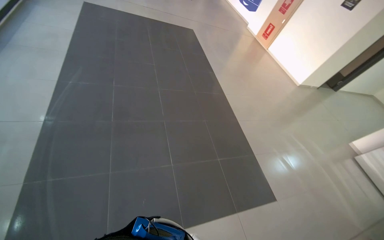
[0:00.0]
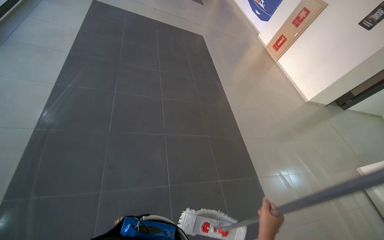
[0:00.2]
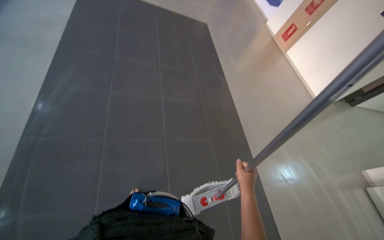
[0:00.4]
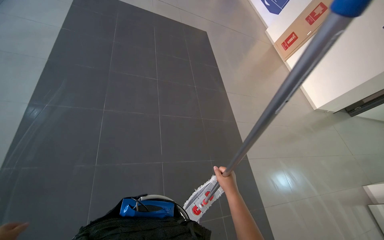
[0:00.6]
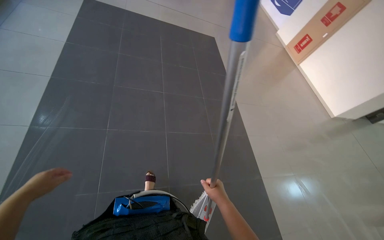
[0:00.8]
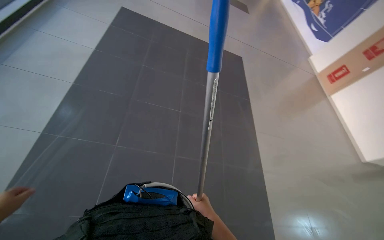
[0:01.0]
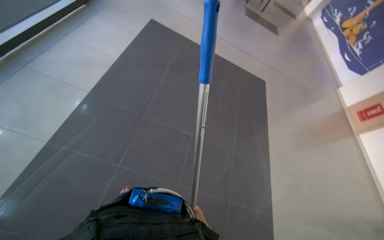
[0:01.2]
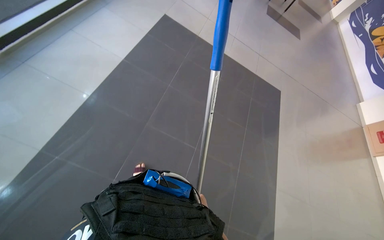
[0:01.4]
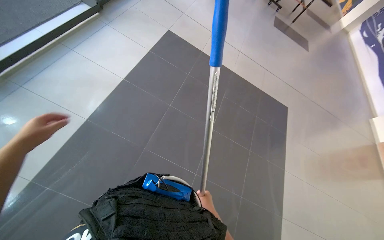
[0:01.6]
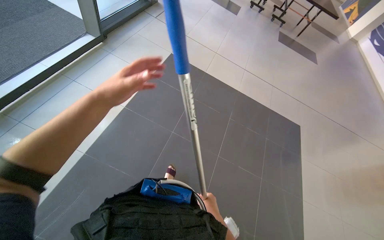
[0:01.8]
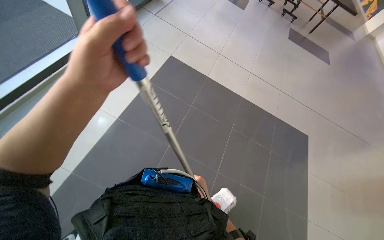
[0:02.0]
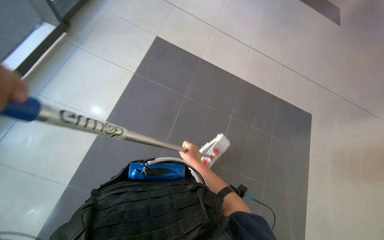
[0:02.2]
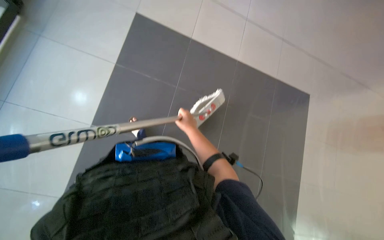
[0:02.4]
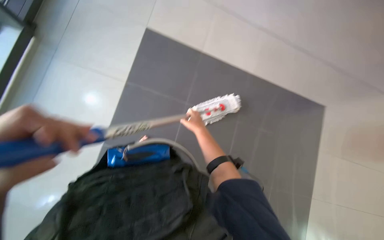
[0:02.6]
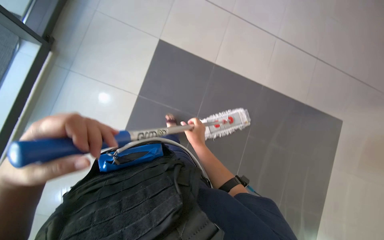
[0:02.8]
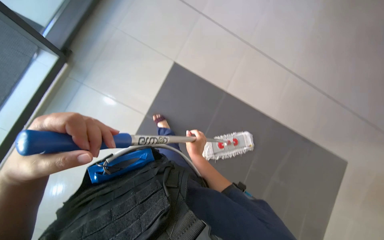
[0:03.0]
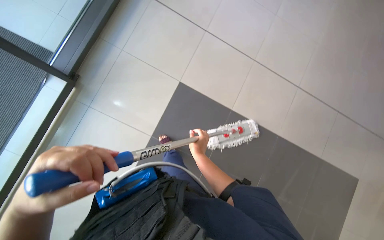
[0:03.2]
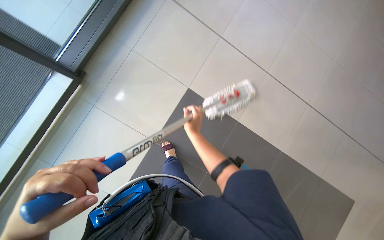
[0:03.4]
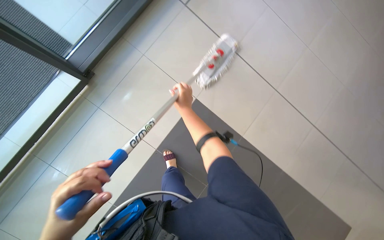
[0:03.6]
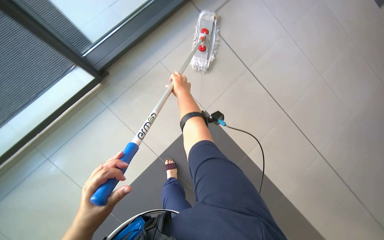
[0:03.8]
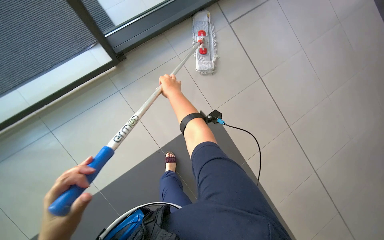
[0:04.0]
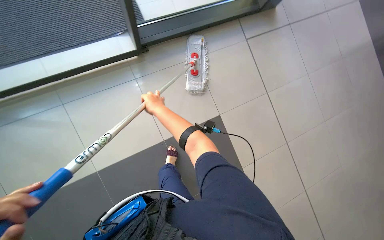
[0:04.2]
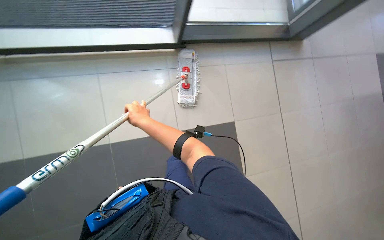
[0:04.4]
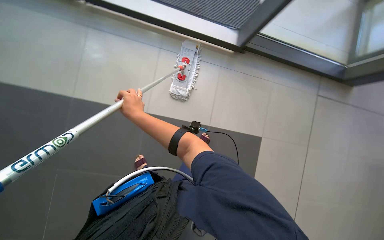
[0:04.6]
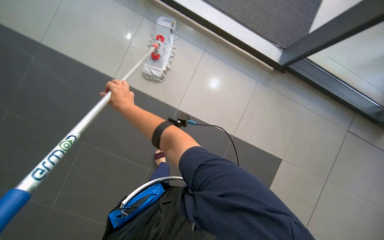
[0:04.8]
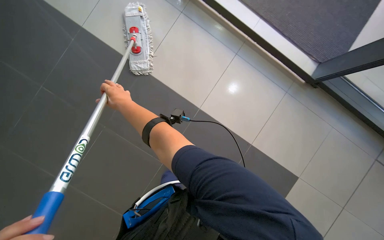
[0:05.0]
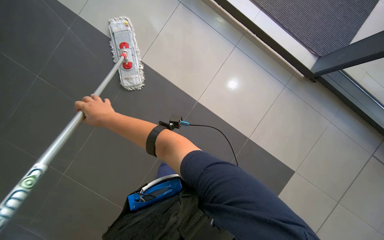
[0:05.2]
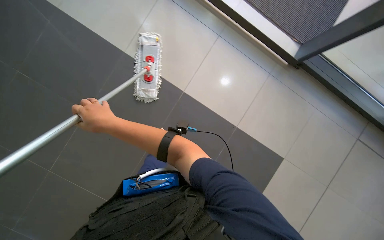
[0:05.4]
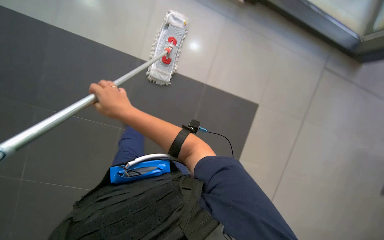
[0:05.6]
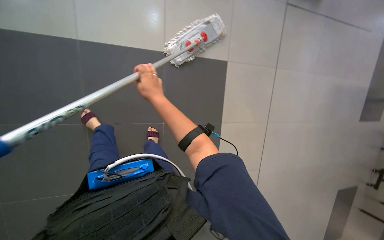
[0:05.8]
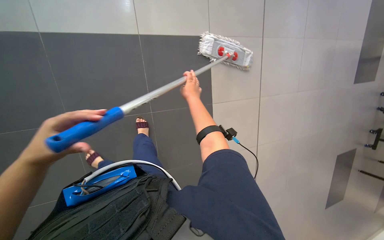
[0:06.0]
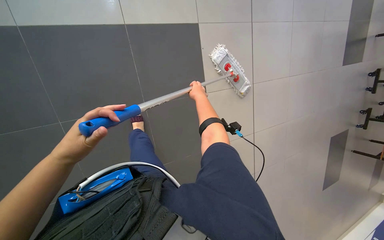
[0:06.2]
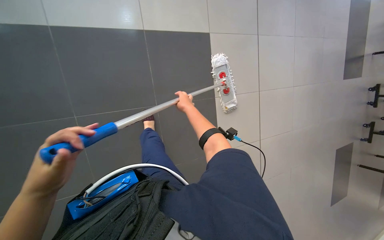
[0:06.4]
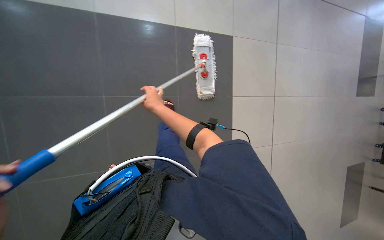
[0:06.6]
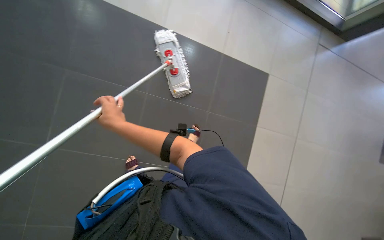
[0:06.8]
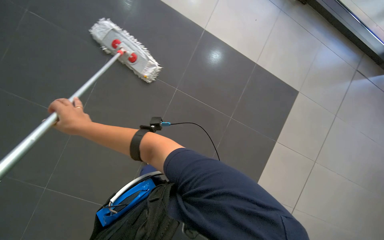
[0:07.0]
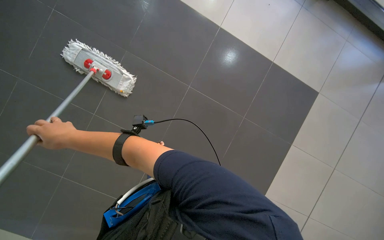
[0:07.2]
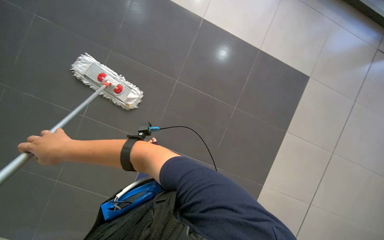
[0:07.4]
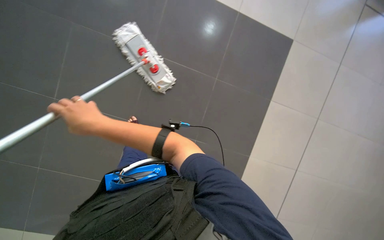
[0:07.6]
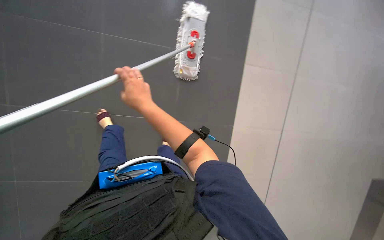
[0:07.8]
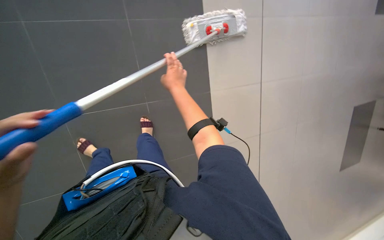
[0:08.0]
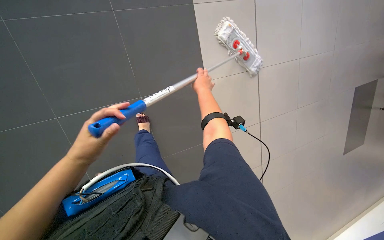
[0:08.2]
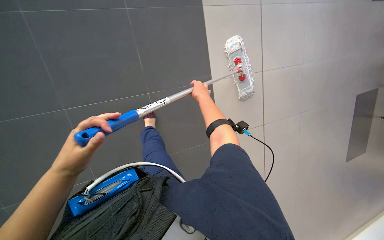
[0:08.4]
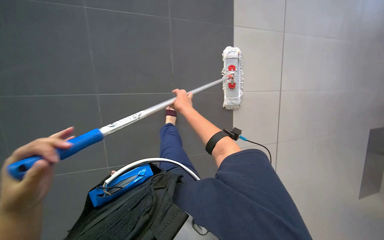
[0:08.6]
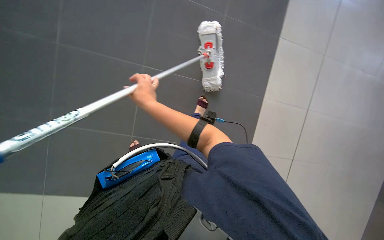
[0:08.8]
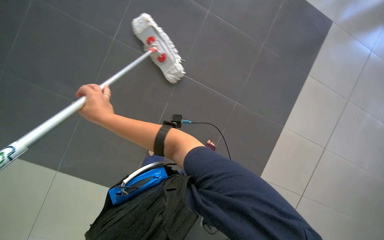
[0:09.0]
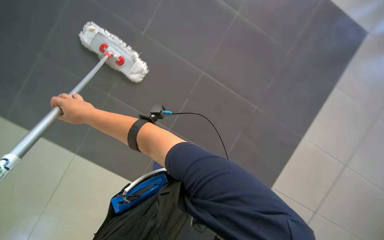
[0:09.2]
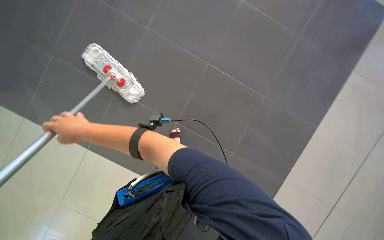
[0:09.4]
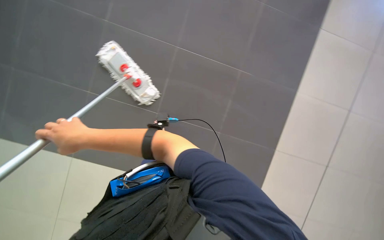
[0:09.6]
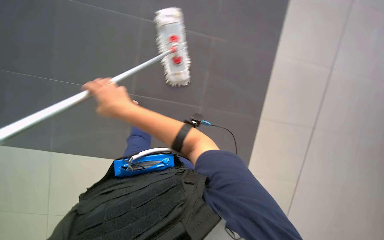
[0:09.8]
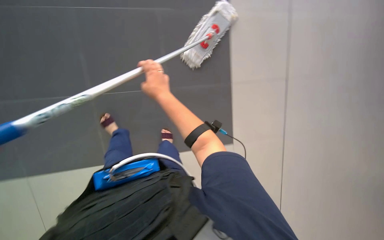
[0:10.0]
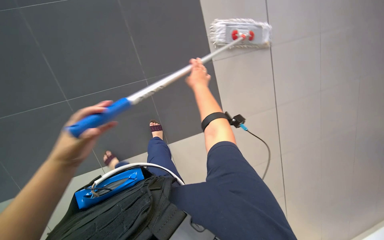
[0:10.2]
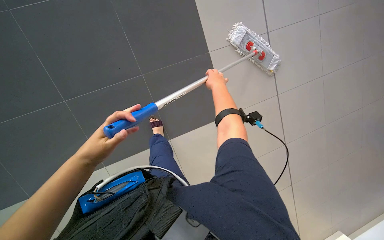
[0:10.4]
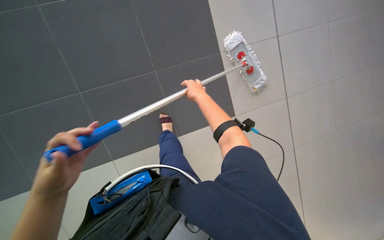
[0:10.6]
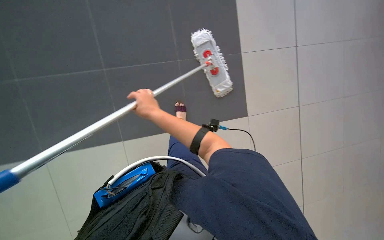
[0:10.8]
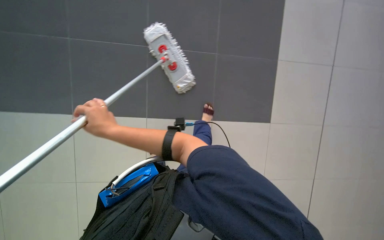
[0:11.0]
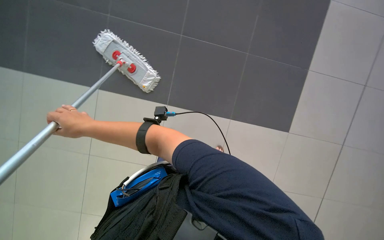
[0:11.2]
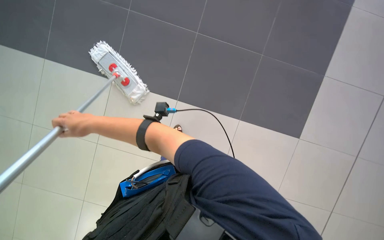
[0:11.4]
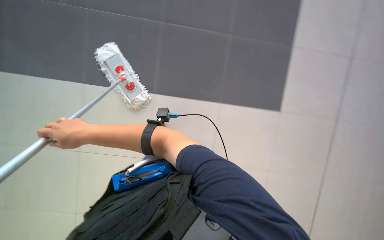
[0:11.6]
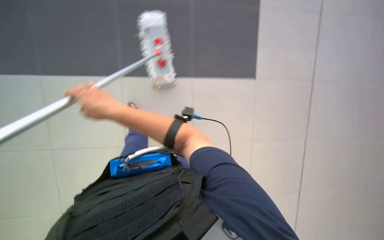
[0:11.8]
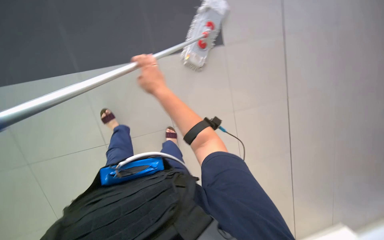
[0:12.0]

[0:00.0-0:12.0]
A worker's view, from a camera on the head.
Job: mopping floor.
The whole recording: Mopping the floor. The worker mops the floor with a mop, wrings it in the bucket, and changes the mop head.
0:00.0 to 0:01.6: The camera is carried some 1 m. The wearer's head swings some 40 degrees to the left.
0:01.6 to 0:03.0: The right hand heads up the picture, covering roughly 50 cm.
0:03.0 to 0:04.4: The right hand is displaced to the left, nearer to the camera and up the picture by about 35 cm.
0:04.4 to 0:06.0: The view tips downward by approximately 15 degrees. The right hand heads to the right, farther from the camera and up the picture, covering some 25 cm.
0:07.6 to 0:09.0: The right hand travels farther from the camera by some 15 cm, and travels to the right and back again, roughly 30 cm each way.
0:09.0 to 0:10.4: The right hand shifts roughly 35 cm to the right.

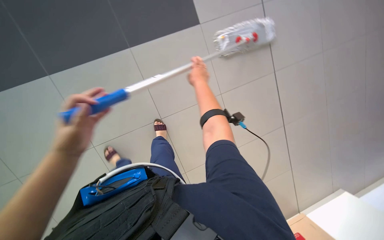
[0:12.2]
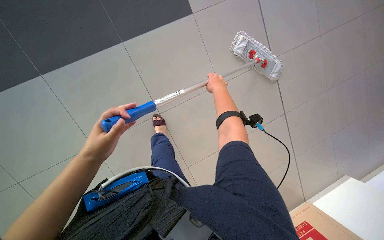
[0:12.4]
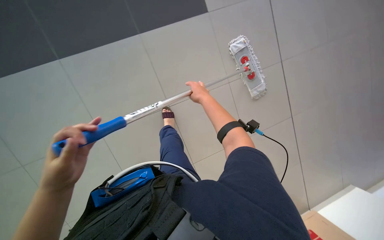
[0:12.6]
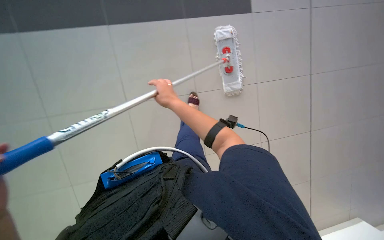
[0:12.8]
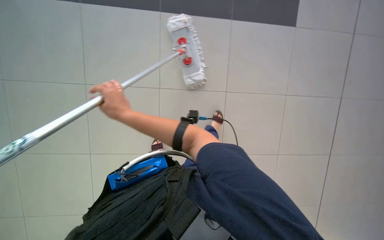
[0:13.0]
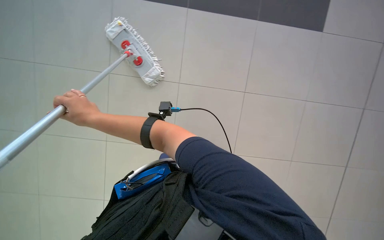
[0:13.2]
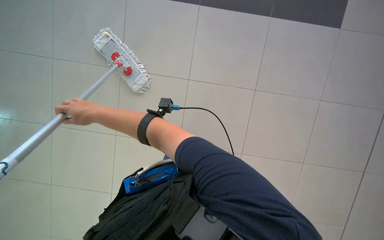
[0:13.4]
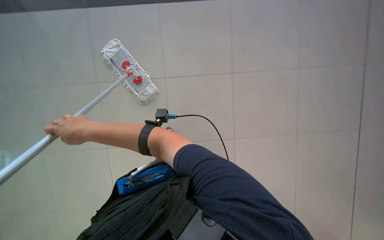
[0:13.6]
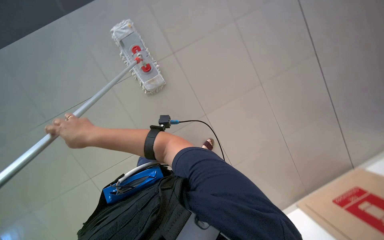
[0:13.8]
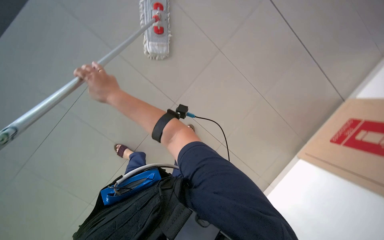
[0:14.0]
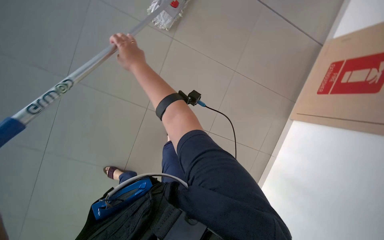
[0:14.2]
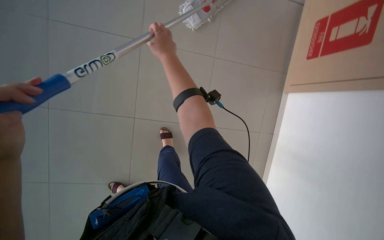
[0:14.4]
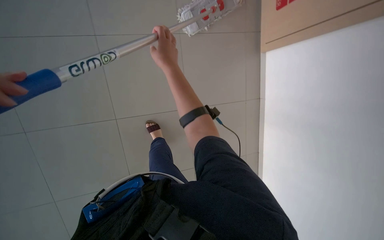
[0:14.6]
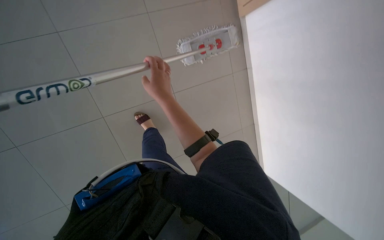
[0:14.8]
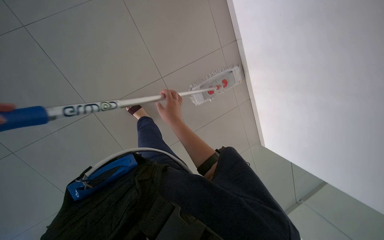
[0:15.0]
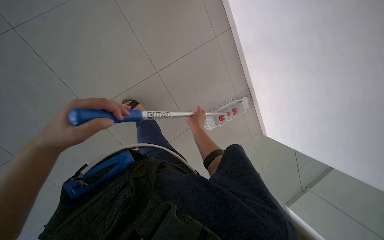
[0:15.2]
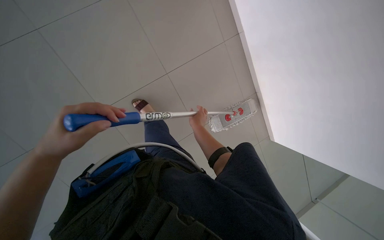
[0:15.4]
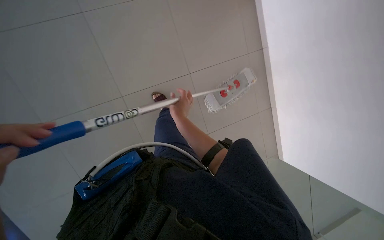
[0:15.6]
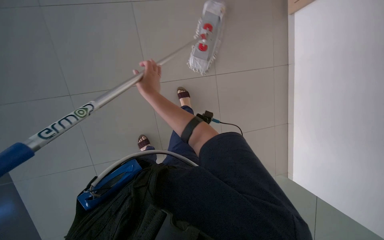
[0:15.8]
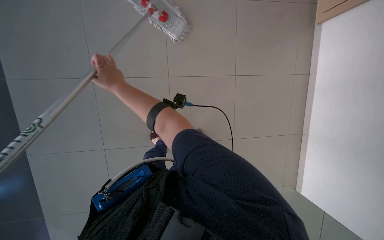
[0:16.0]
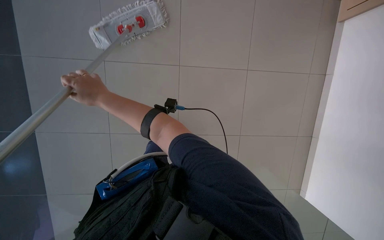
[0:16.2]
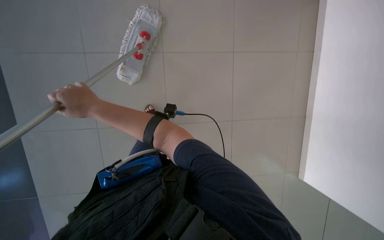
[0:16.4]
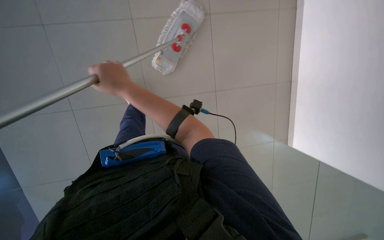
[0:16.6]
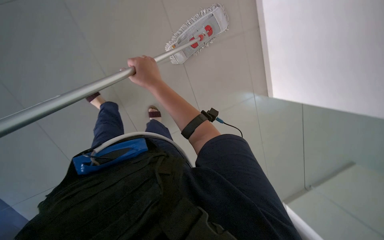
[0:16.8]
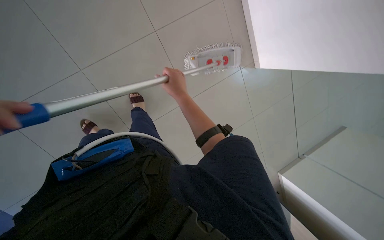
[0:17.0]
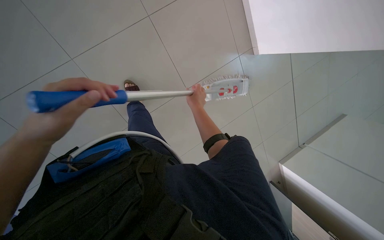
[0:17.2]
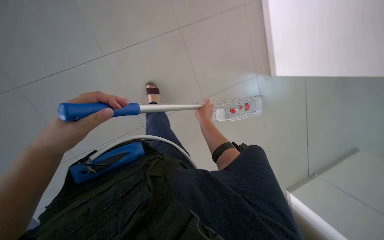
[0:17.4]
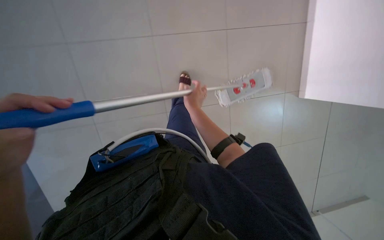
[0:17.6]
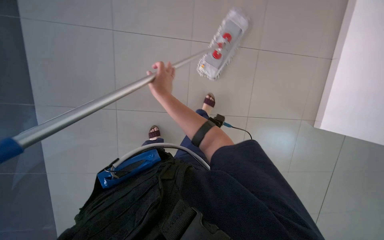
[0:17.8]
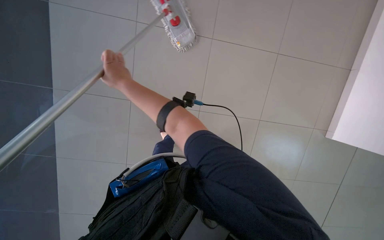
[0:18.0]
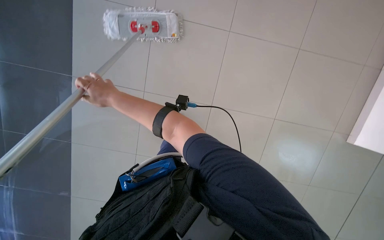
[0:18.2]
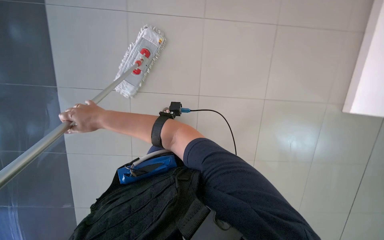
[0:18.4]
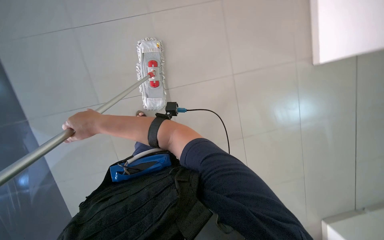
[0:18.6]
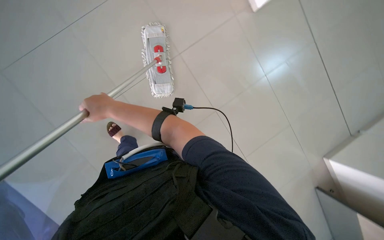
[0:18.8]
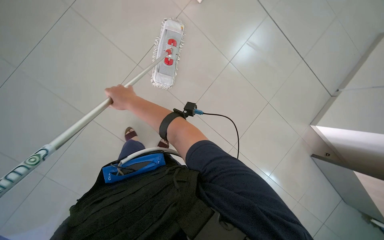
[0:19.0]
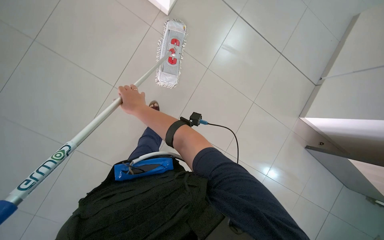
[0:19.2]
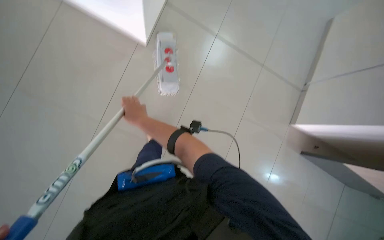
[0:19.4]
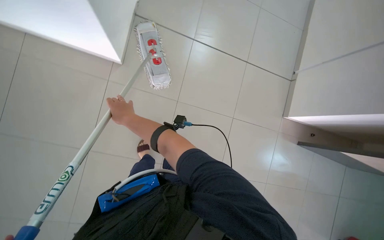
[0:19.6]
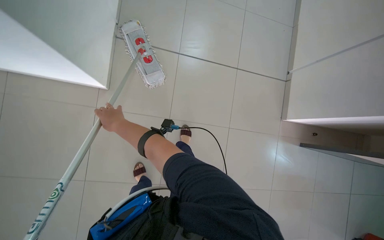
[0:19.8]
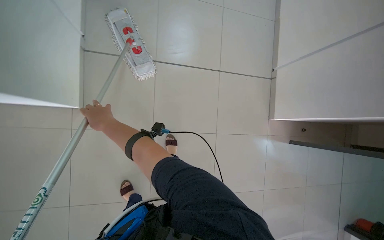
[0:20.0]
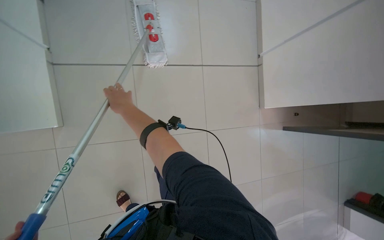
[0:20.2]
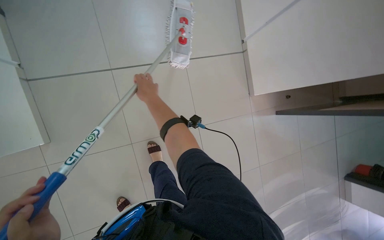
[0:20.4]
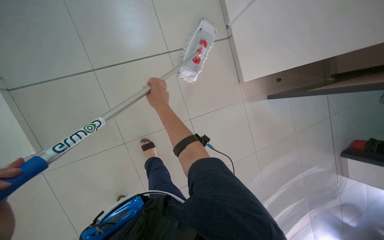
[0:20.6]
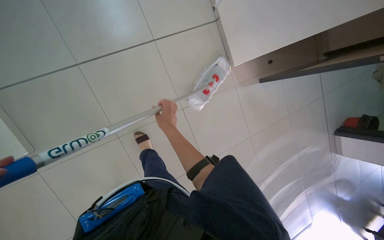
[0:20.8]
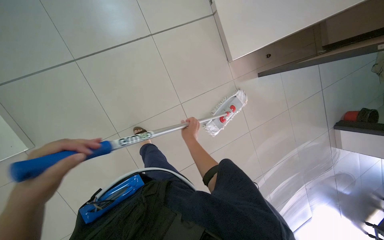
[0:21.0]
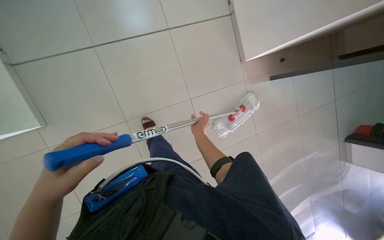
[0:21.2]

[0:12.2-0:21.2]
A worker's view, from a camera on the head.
Job: mopping floor.
The whole recording: Mopping the floor. The worker mops the floor with a mop, wrings it in the bucket, and changes the mop head.
0:12.2 to 0:13.8: The right hand is displaced to the left, down the picture and nearer to the camera by about 35 cm.
0:15.2 to 0:16.6: The view swings some 15 degrees to the left. The right hand is displaced nearer to the camera and to the left by roughly 30 cm.
0:16.6 to 0:18.2: The right hand moves roughly 15 cm to the right and comes back.
0:18.2 to 0:19.8: The right hand moves farther from the camera, about 20 cm.
